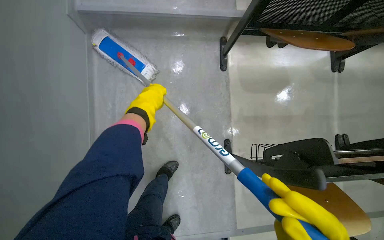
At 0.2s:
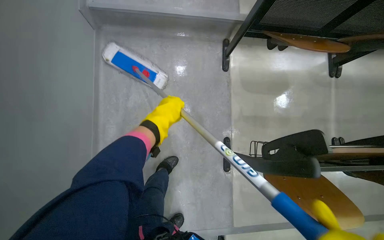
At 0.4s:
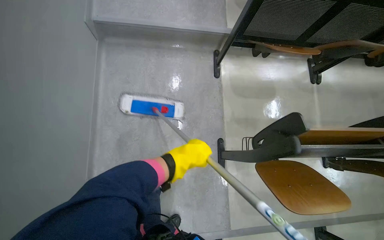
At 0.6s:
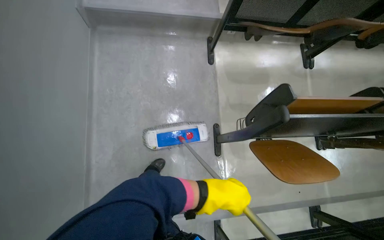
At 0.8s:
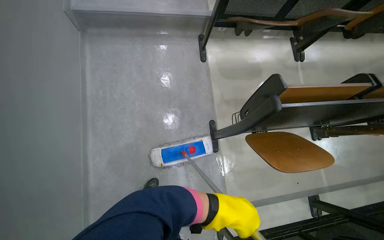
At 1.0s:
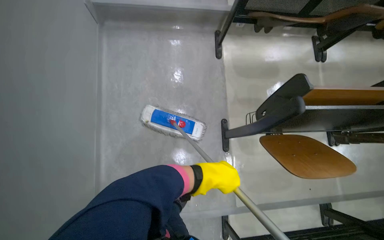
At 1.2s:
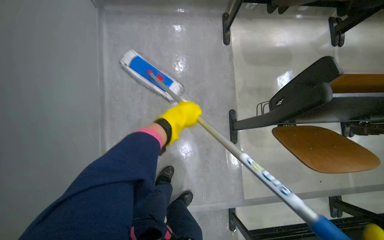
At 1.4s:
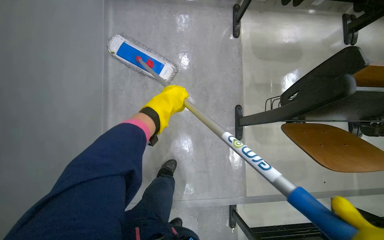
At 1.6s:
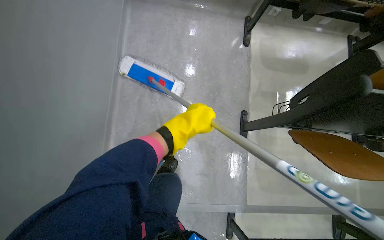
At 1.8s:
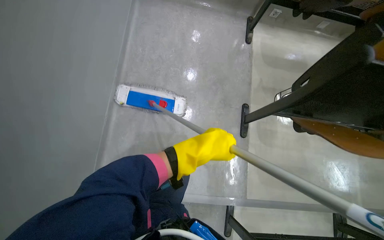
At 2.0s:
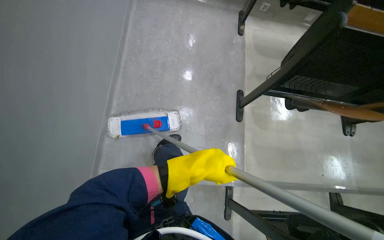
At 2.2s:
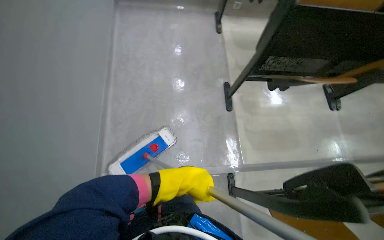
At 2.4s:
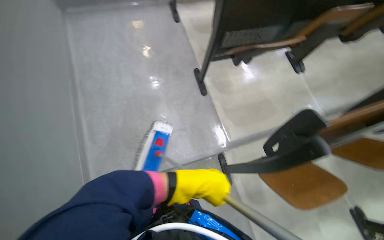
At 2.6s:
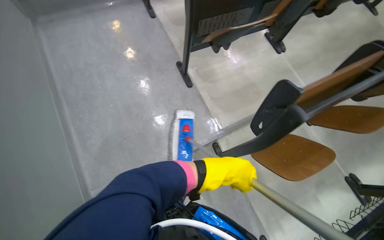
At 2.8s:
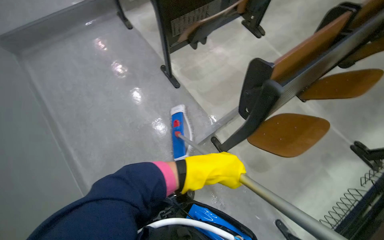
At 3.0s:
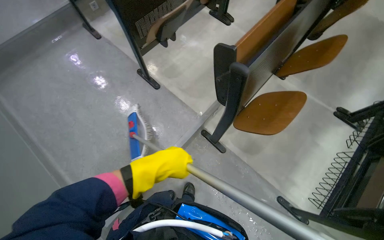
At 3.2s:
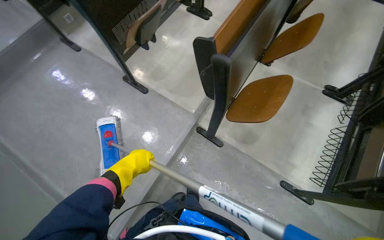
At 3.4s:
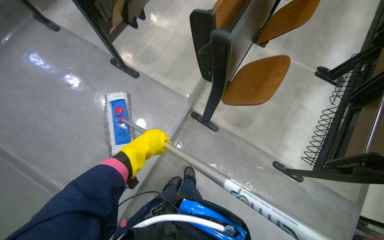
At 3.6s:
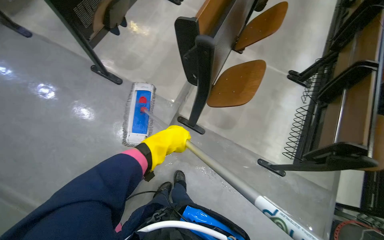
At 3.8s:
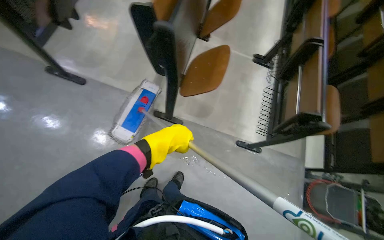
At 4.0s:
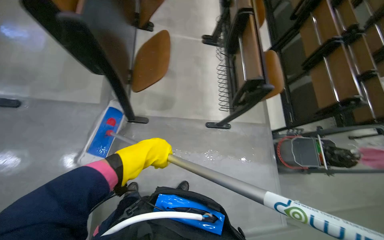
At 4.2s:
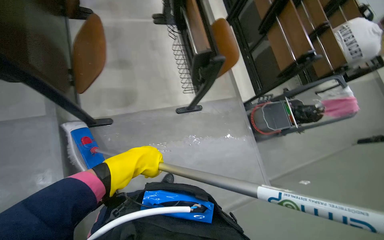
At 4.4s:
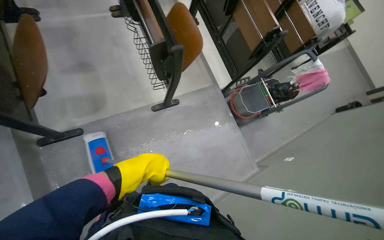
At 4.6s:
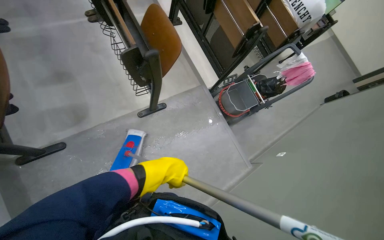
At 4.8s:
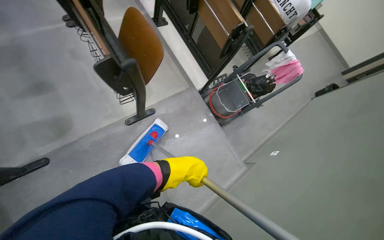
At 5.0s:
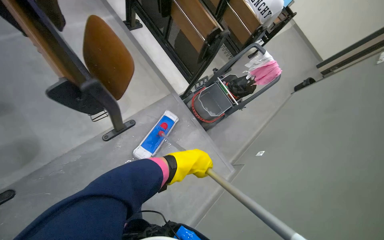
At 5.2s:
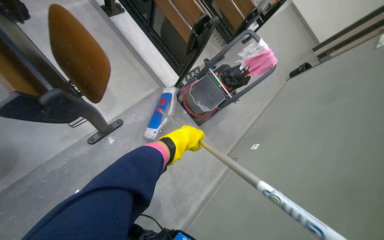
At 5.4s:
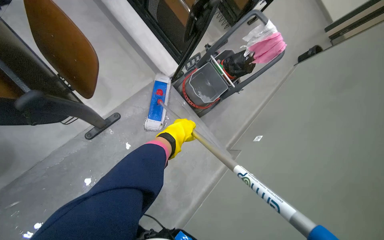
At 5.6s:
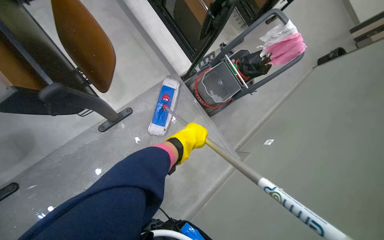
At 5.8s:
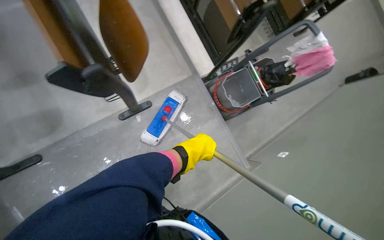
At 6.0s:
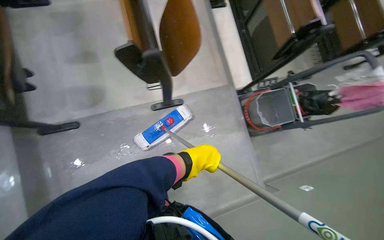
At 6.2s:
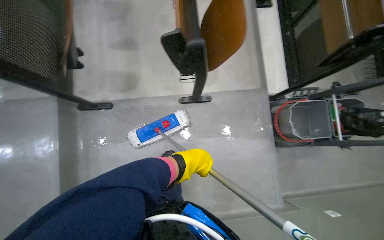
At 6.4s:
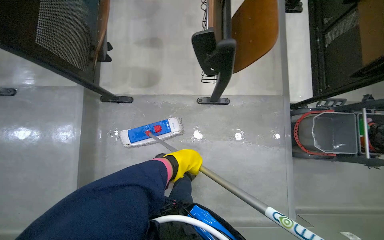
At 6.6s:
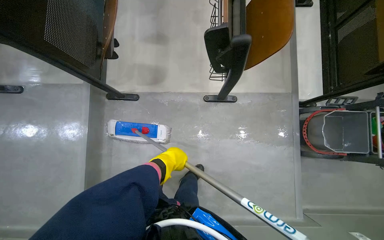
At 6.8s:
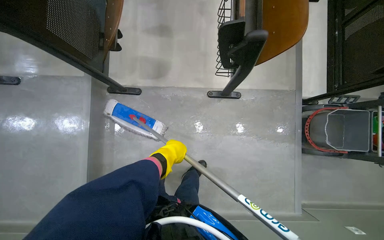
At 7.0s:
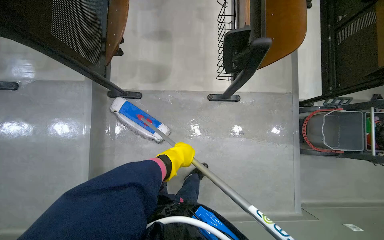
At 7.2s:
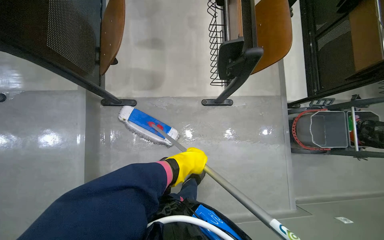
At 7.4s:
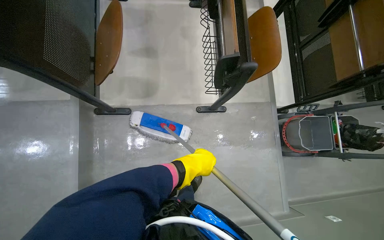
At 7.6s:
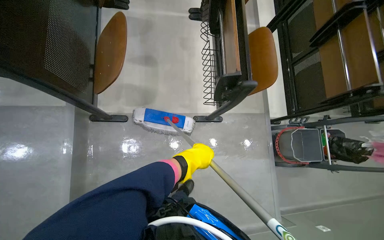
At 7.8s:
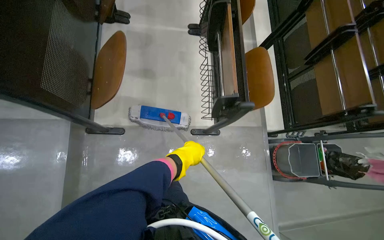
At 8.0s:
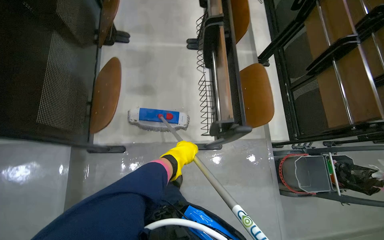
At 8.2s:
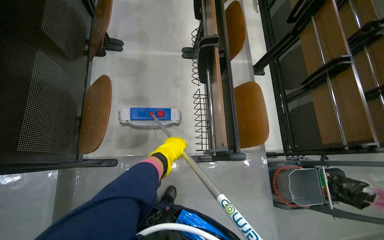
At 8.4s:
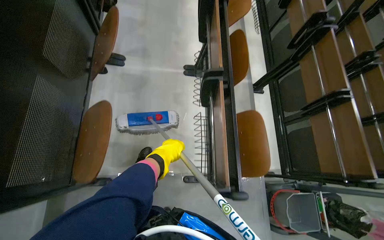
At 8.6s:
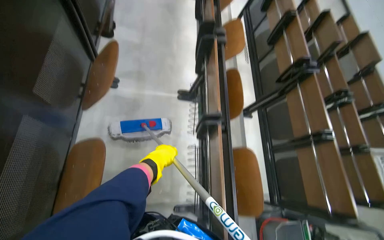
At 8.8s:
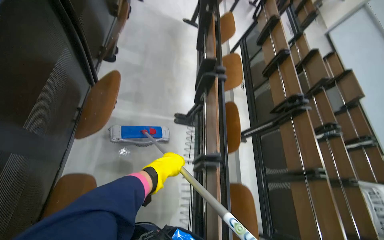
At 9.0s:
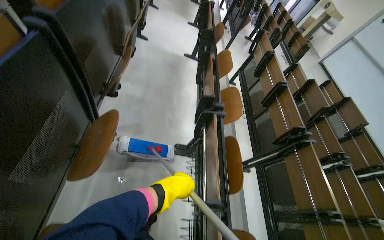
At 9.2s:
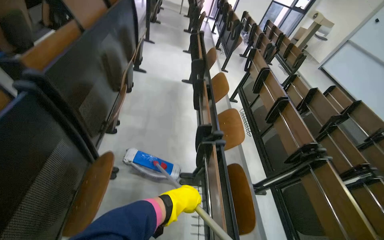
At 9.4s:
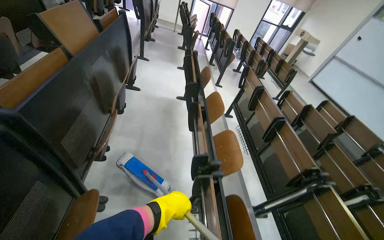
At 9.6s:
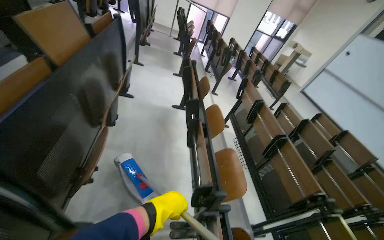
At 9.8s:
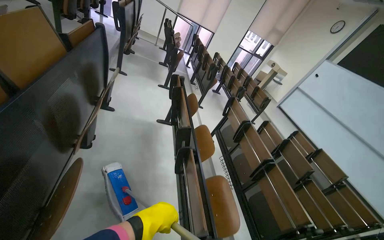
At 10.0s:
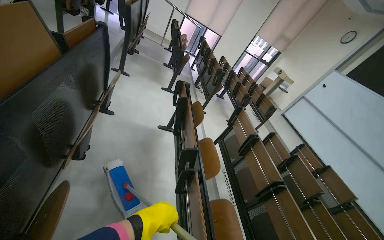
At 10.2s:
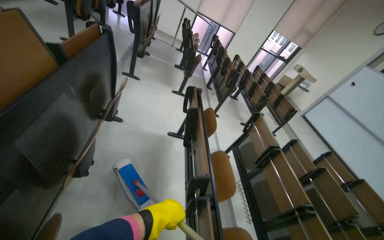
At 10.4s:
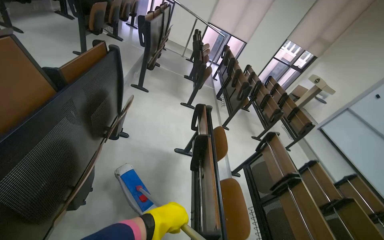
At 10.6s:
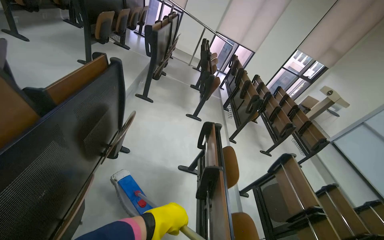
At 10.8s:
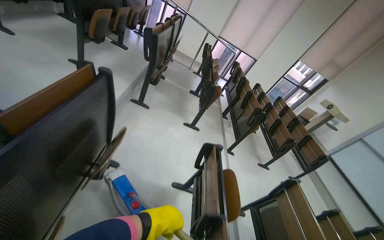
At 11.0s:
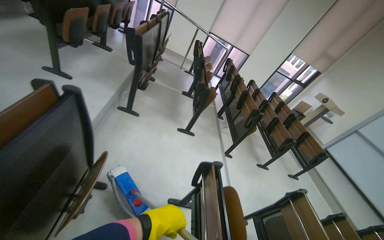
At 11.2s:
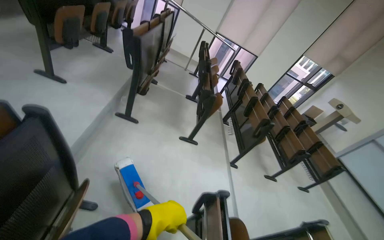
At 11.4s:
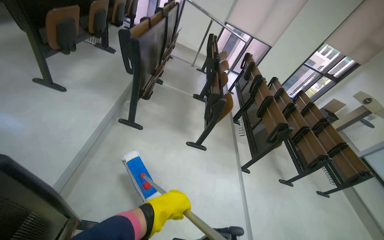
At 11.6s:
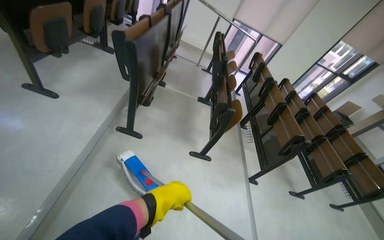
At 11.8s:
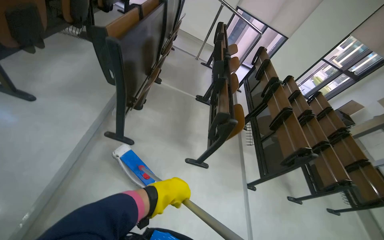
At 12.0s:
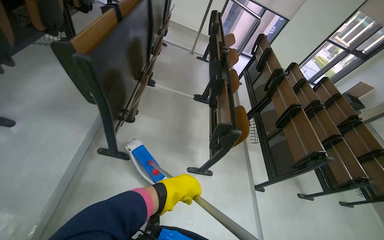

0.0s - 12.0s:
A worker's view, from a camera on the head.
Job: mopping floor.
The whole recording: Mopping auditorium floor. The worker mops the floor in the auditorium, moving between rows of desks.
0.0s - 1.6s: The head travels roughly 40 cm.
1.6s - 3.0s: The camera travels some 70 cm. The scene rotates counterclockwise by some 55 degrees.
3.0s - 4.4s: The wearer moves approximately 50 cm. The wearer's head swings approximately 70 degrees to the right. The camera pitches downward, by about 15 degrees.
7.6s - 9.0s: The camera is carried approximately 80 cm. The wearer looks some 25 degrees further upward.
9.0s - 10.4s: The head travels some 1 m. The view tilts approximately 15 degrees upward.
10.4s - 12.0s: The camera travels roughly 1.5 m.

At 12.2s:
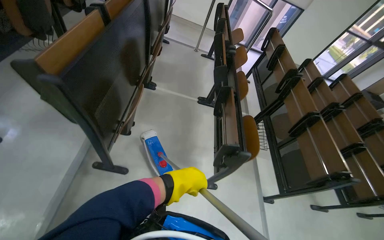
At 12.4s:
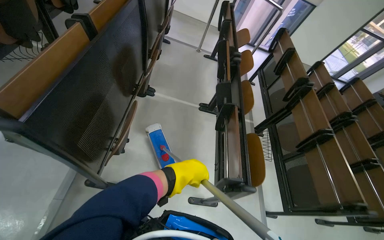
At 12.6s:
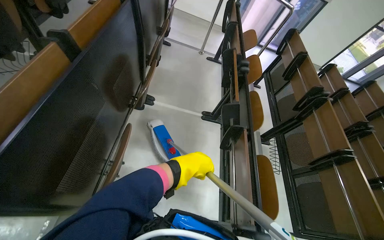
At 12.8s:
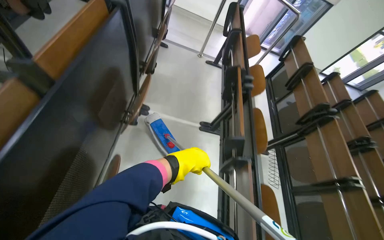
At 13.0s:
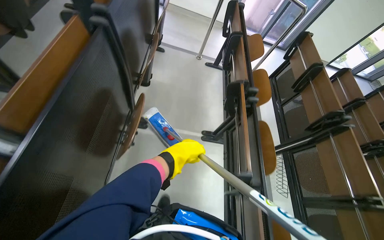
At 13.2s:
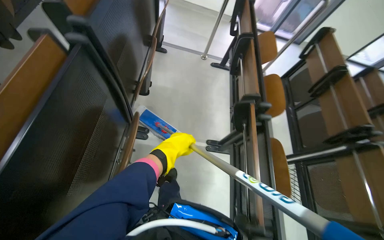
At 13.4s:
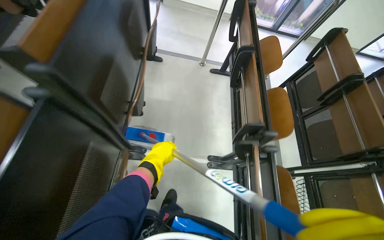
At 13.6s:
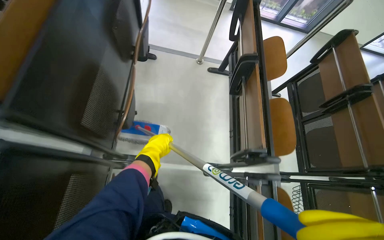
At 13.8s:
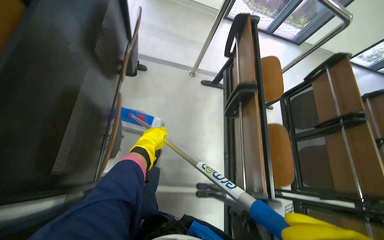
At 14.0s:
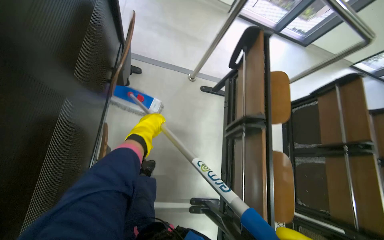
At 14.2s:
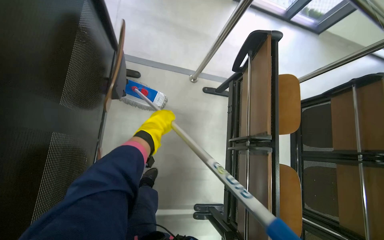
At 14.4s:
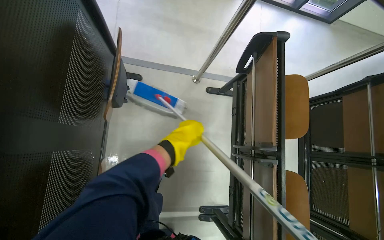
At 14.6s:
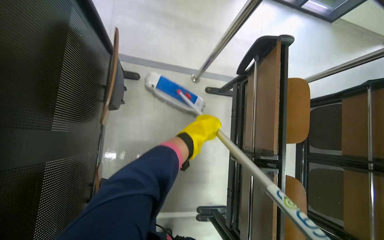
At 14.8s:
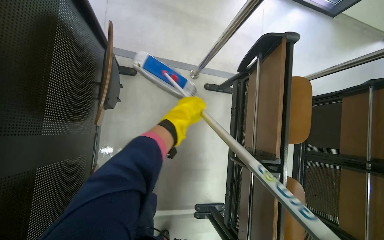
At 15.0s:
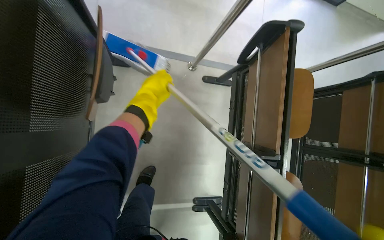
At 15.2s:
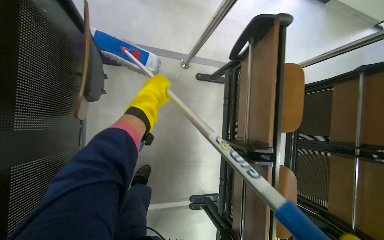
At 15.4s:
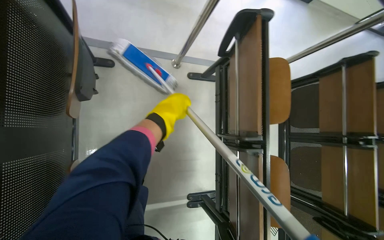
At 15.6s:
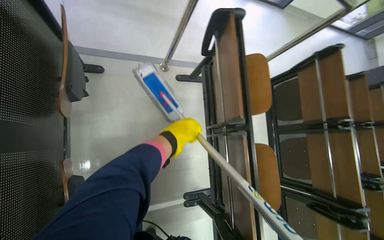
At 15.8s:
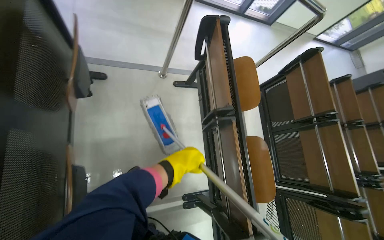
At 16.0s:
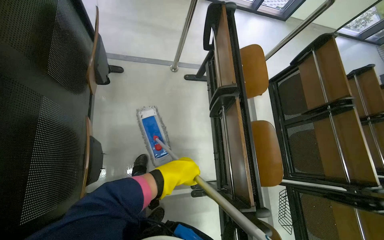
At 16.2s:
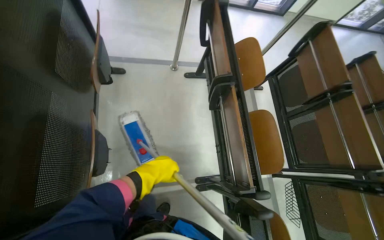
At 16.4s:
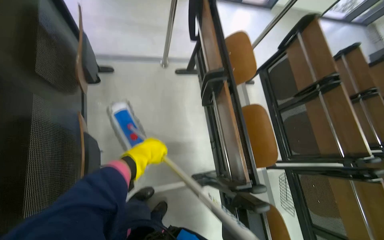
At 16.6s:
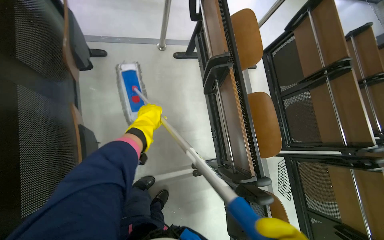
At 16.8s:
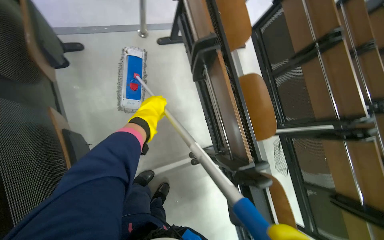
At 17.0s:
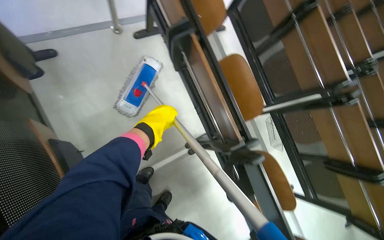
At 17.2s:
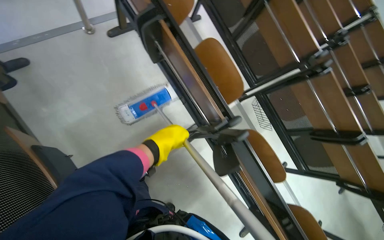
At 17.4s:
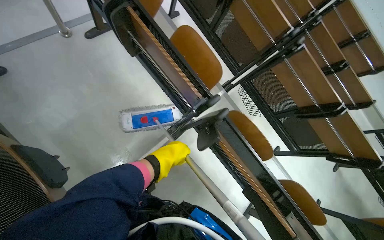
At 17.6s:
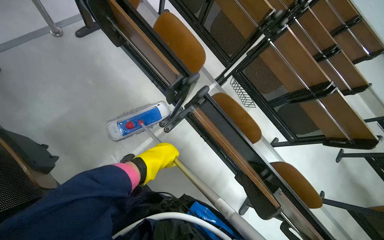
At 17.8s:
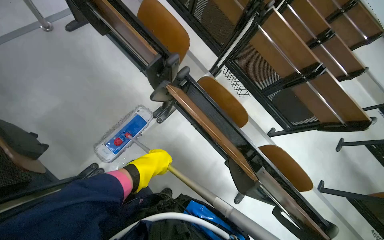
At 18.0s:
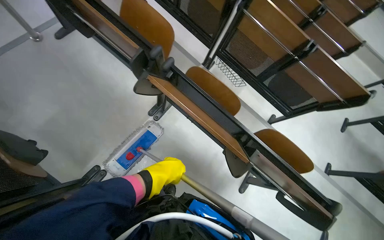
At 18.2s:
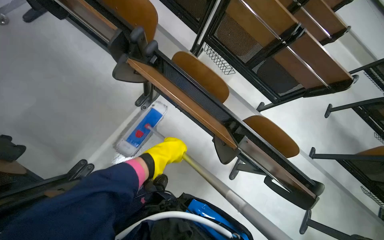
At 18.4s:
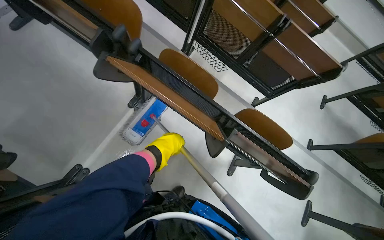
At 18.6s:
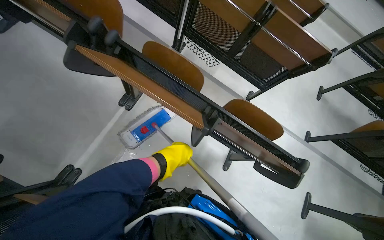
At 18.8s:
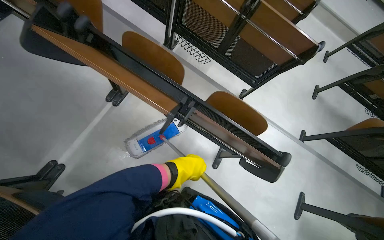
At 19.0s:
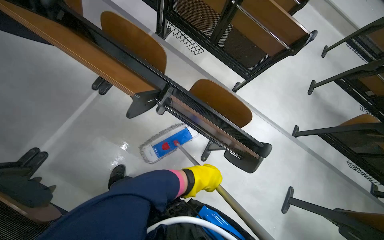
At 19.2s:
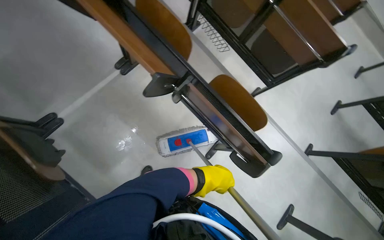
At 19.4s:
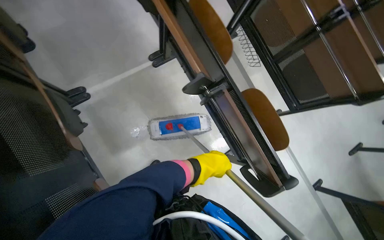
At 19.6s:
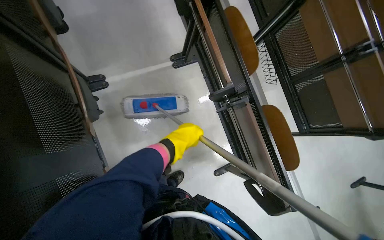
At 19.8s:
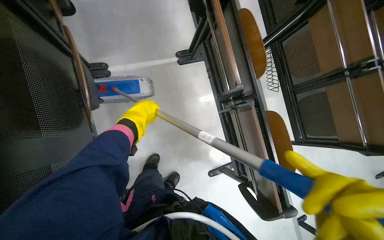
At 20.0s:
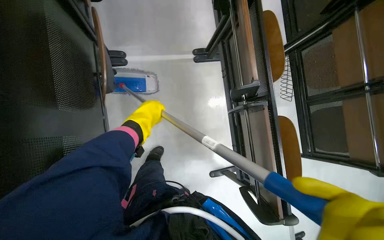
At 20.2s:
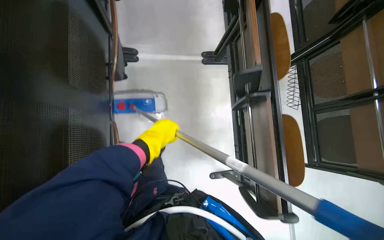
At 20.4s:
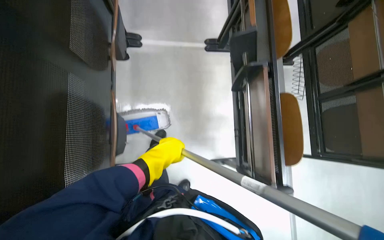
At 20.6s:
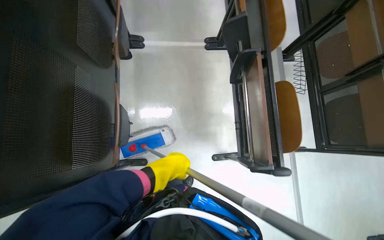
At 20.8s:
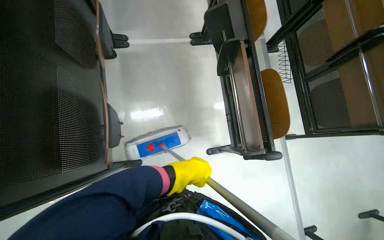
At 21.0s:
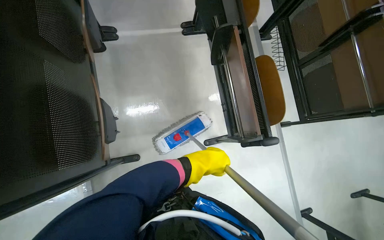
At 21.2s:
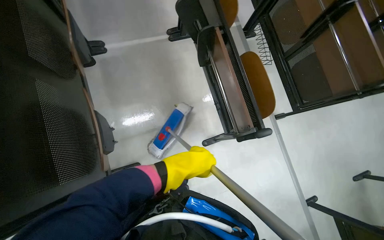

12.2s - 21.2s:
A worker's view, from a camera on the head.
Job: mopping floor.
The whole recording: Mopping auditorium floor. The worker mops the floor in the auditorium, moving between rows of desks.
12.2s - 13.8s: The camera travels approximately 1.5 m. The camera pitches downward, by some 15 degrees.
13.8s - 15.2s: The wearer moves roughly 60 cm. The camera pitches downward, by approximately 20 degrees.
15.2s - 16.6s: The head travels roughly 40 cm.
16.6s - 18.2s: The camera is carried some 60 cm. The scene turns approximately 45 degrees counterclockwise in the picture.
18.2s - 19.8s: Everything in view rotates about 35 degrees clockwise.
19.8s - 21.2s: The camera travels some 40 cm.
